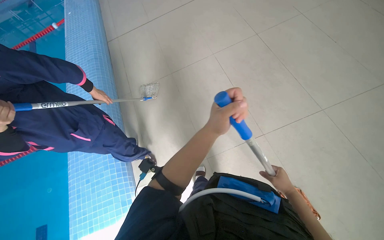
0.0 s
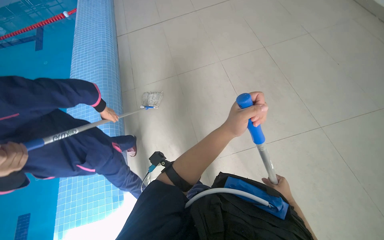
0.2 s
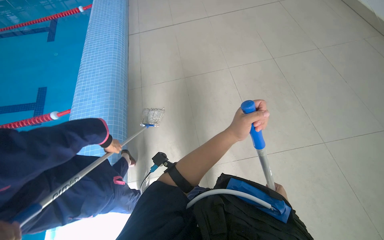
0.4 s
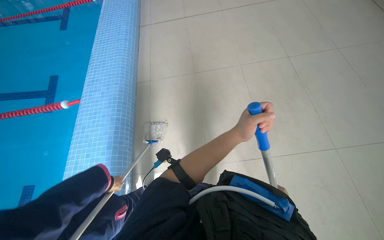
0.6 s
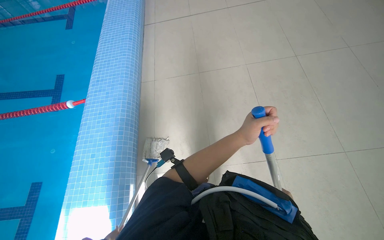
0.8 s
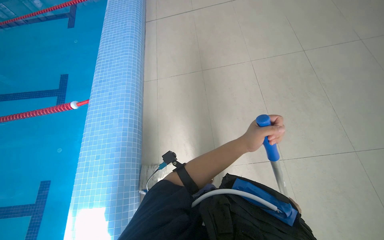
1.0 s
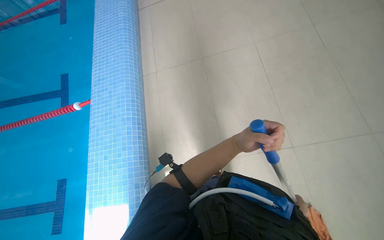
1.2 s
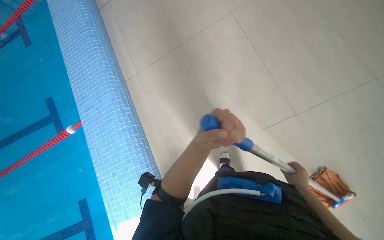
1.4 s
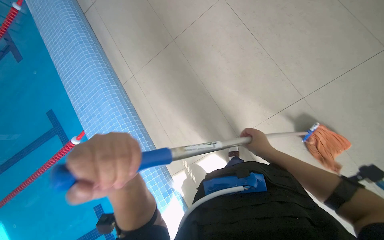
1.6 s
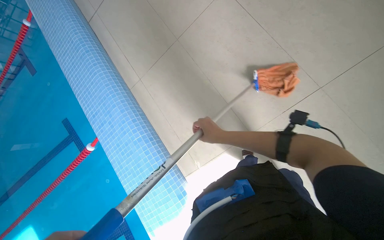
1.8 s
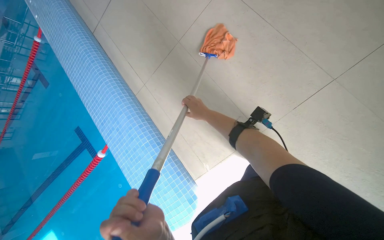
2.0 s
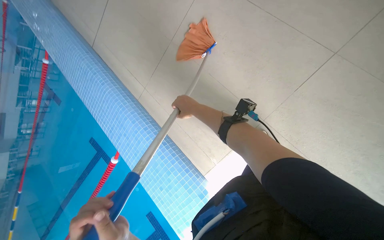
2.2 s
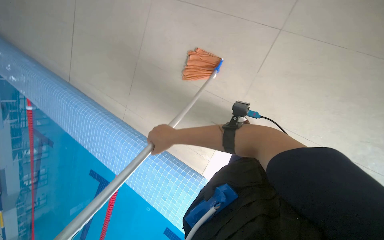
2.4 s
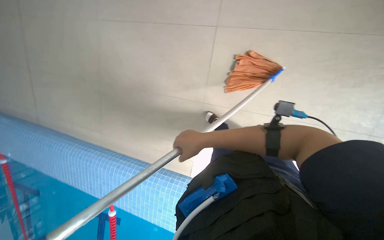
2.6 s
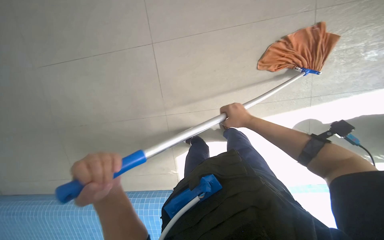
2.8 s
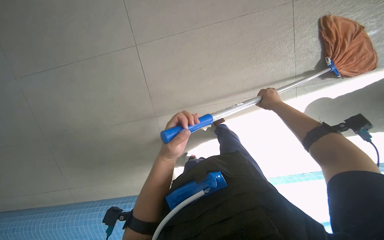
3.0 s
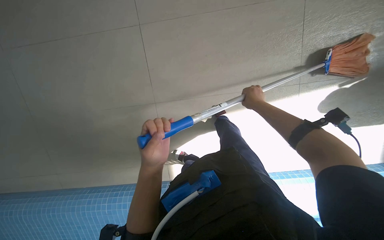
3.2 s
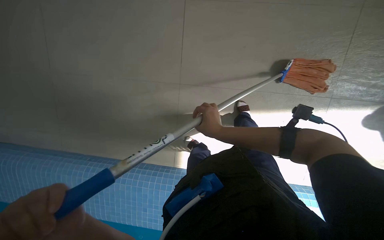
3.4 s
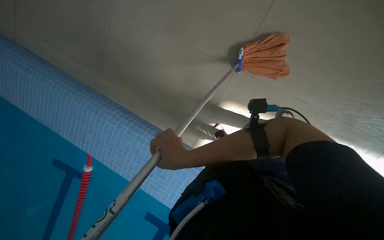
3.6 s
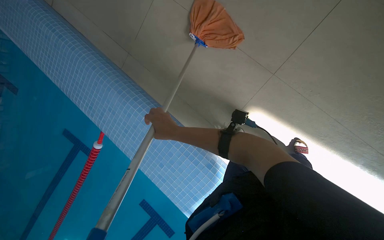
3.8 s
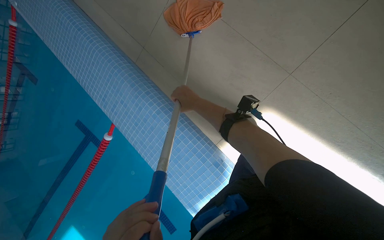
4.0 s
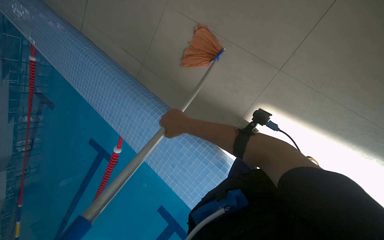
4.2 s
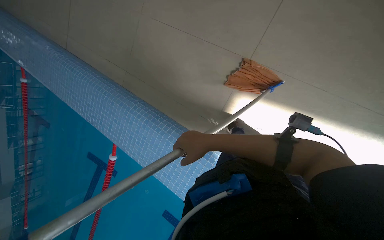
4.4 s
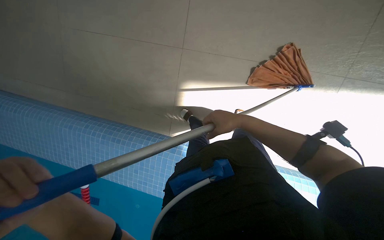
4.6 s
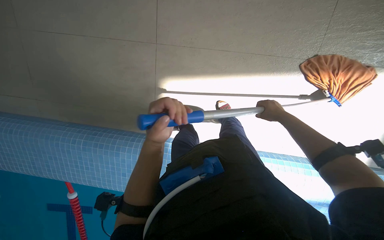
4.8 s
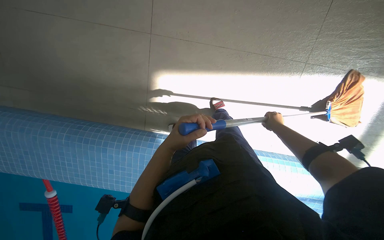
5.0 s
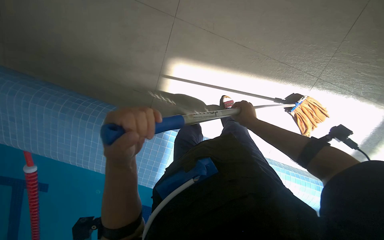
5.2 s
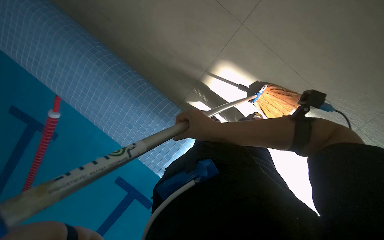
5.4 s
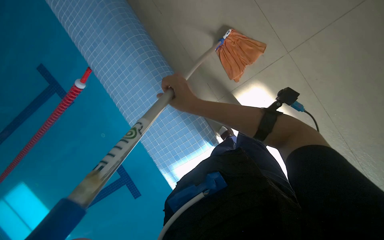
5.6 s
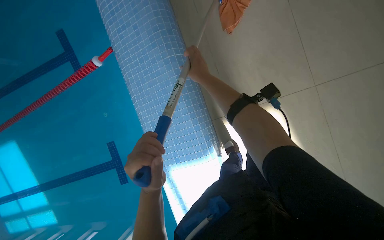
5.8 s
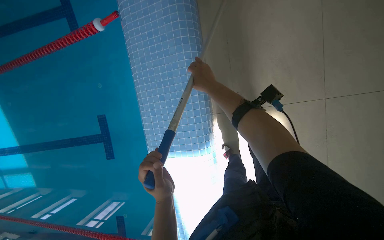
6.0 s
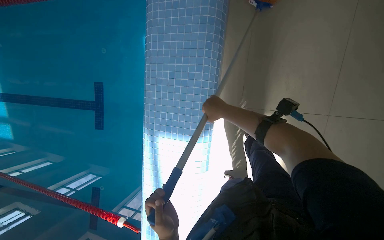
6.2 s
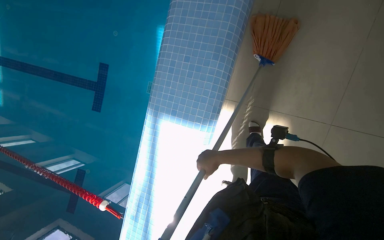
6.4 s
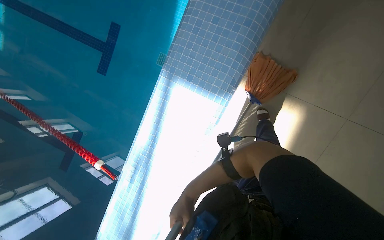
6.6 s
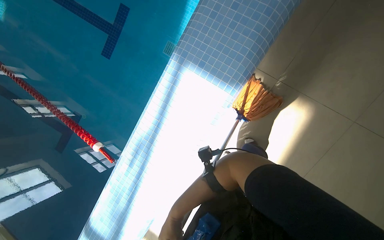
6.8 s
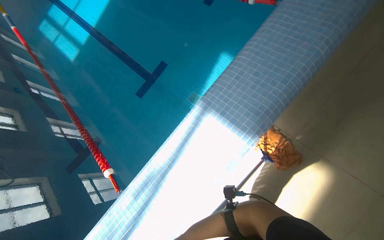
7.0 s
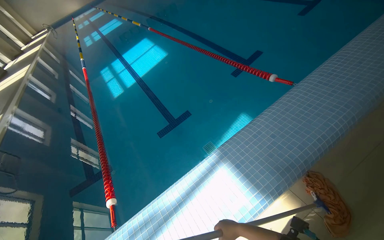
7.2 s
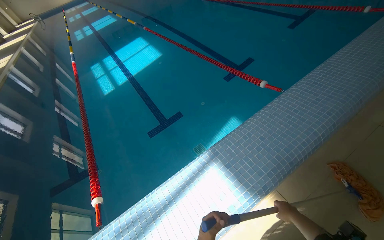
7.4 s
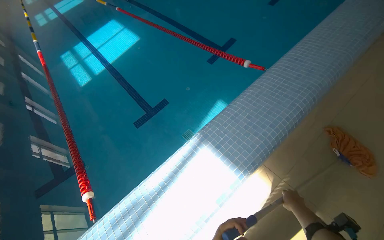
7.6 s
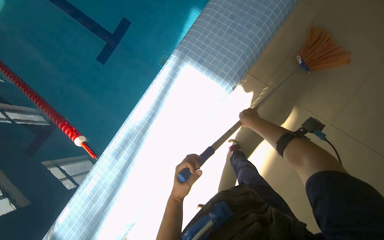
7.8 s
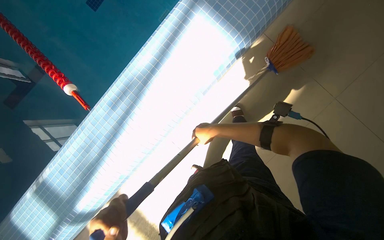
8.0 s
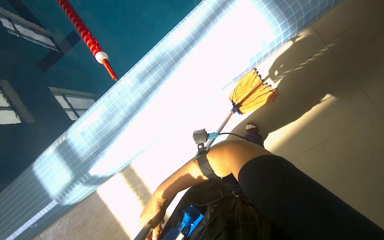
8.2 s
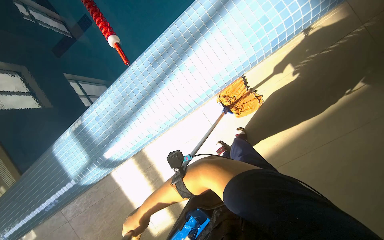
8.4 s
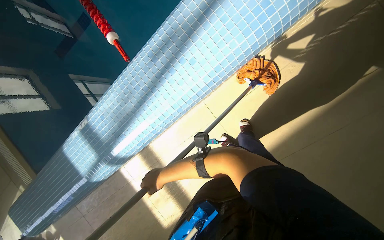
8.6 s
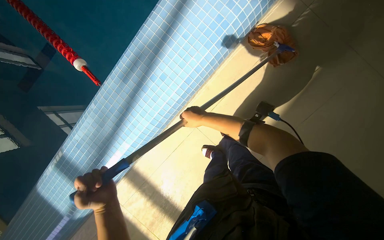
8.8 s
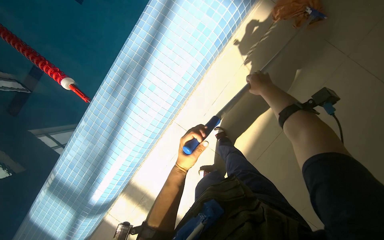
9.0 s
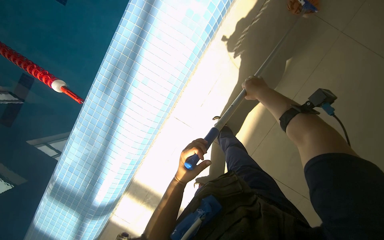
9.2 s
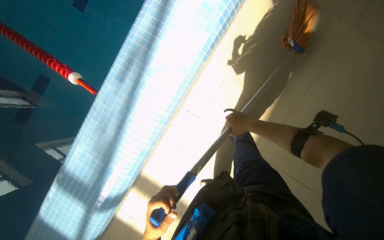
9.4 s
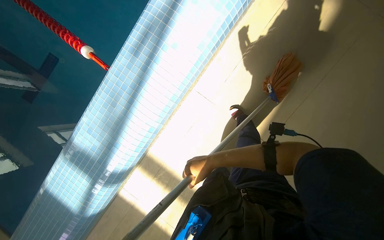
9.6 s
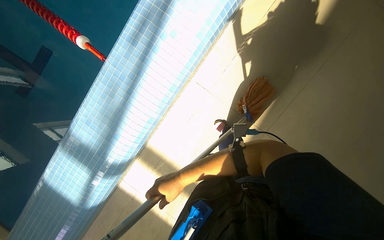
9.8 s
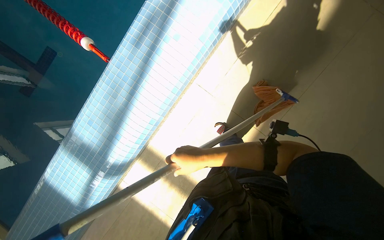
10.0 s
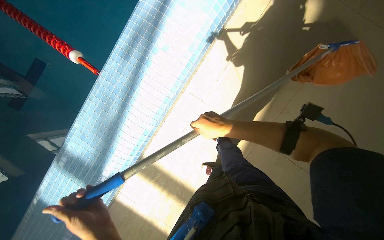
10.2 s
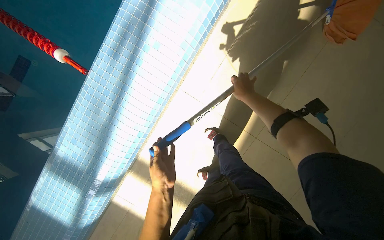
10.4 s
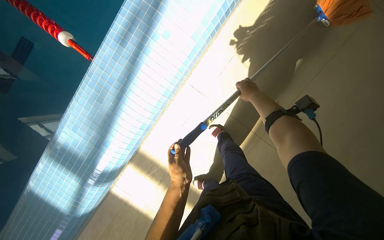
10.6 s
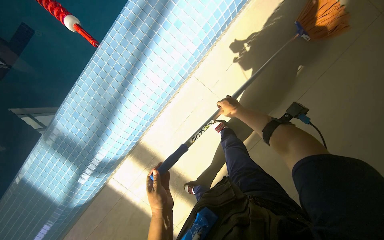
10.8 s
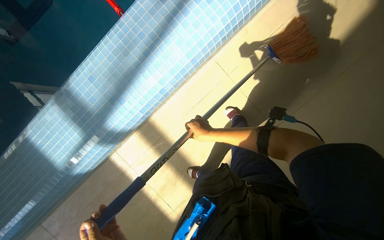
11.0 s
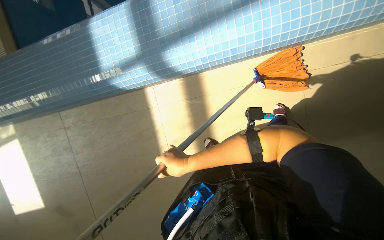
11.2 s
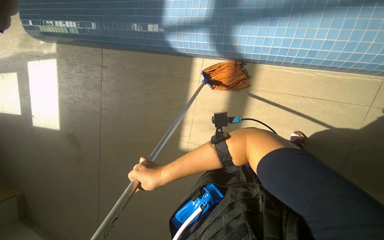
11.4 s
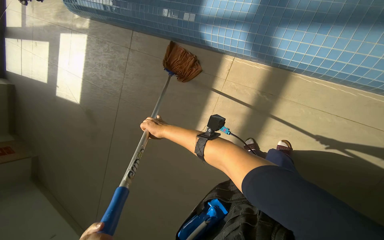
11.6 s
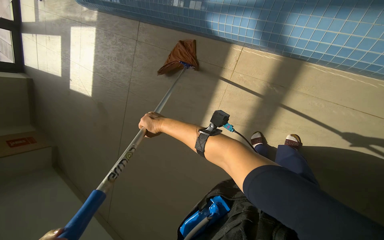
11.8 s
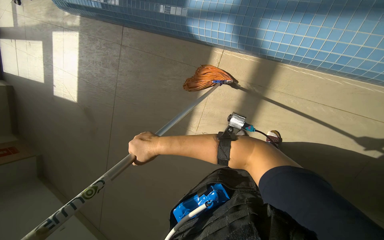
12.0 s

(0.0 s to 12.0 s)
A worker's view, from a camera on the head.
Job: mopping floor.
The whole recording: Mopping pool deck. The worker dips and wrings a mop, then mops the tiled floor around the swimming pool, and wrings the mop again.
0.0 s - 1.6 s: The camera is carried approximately 50 cm. The view tips downward by about 15 degrees.
1.6 s - 3.0 s: Everything in view rotates some 40 degrees counterclockwise.
3.0 s - 4.4 s: The right hand travels to the left, nearer to the camera and down the picture by roughly 40 cm.
4.4 s - 6.0 s: The right hand moves up the picture, roughly 15 cm, and moves approximately 40 cm to the right and comes back.
6.0 s - 7.6 s: The camera is carried roughly 70 cm. The camera pitches upward, by approximately 30 degrees. The scene turns about 55 degrees clockwise in the picture.

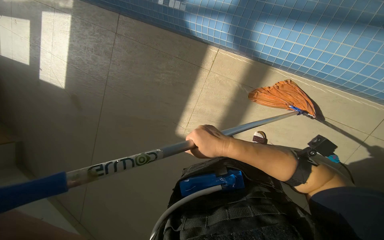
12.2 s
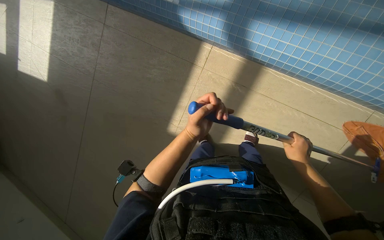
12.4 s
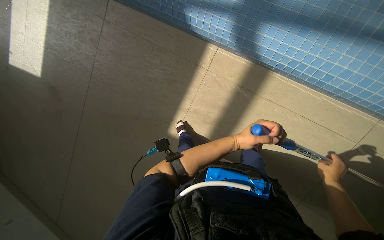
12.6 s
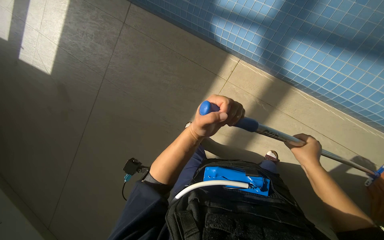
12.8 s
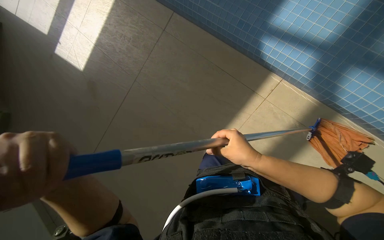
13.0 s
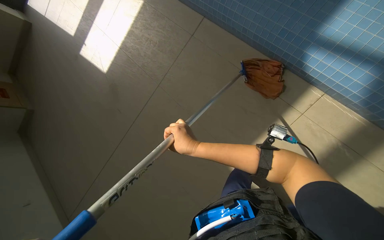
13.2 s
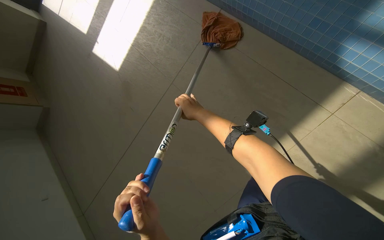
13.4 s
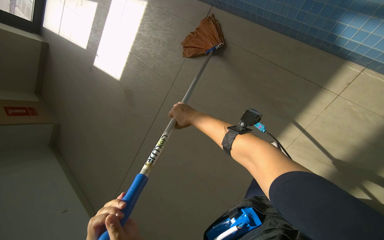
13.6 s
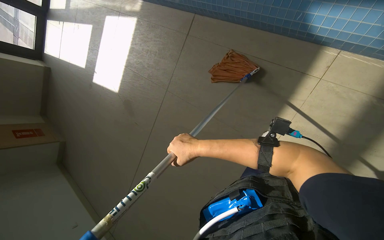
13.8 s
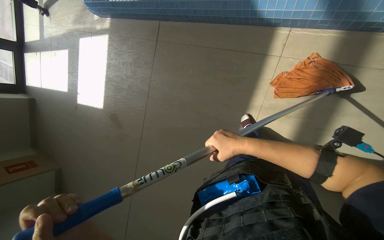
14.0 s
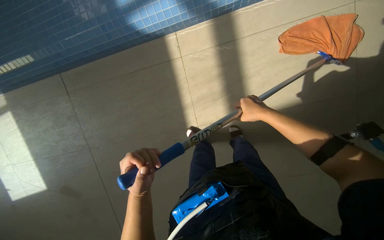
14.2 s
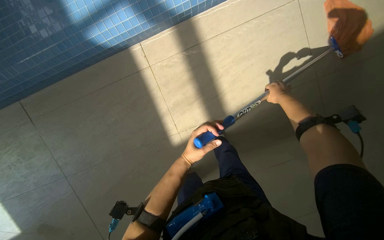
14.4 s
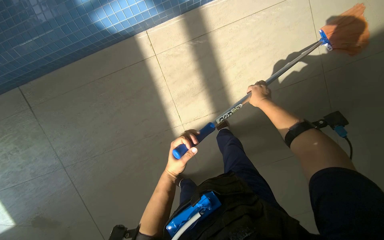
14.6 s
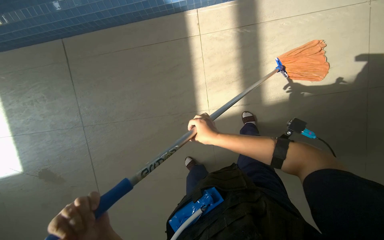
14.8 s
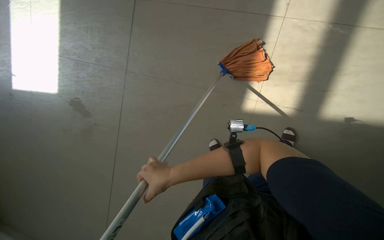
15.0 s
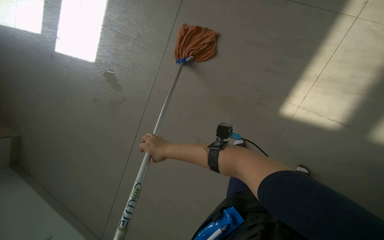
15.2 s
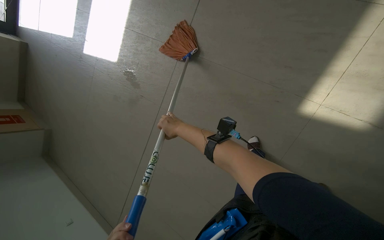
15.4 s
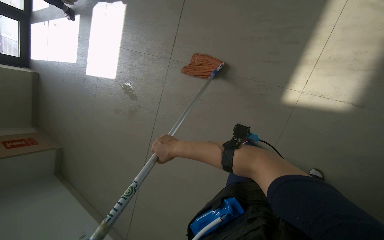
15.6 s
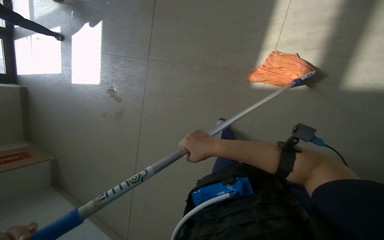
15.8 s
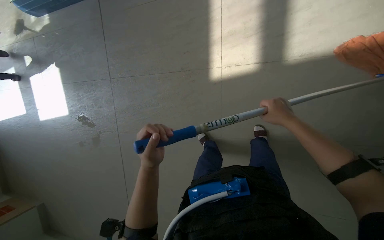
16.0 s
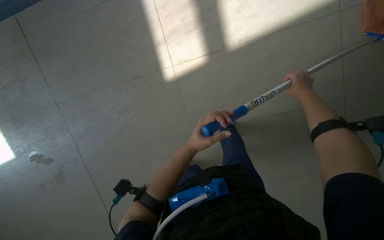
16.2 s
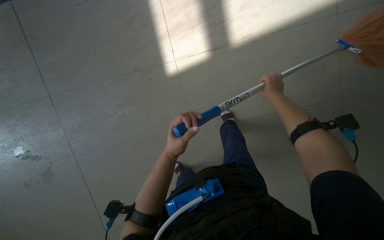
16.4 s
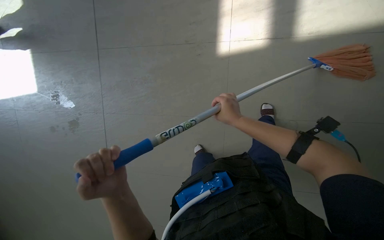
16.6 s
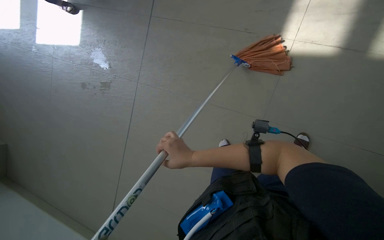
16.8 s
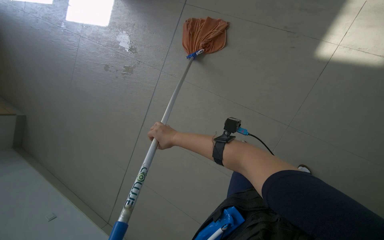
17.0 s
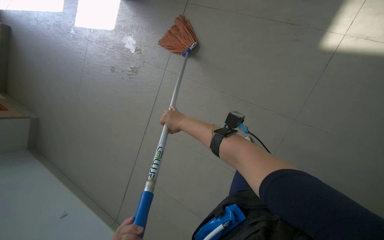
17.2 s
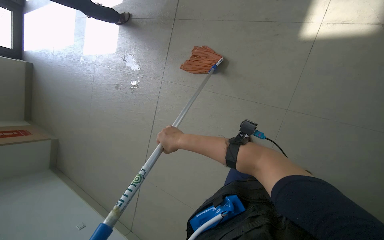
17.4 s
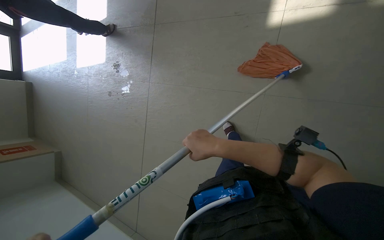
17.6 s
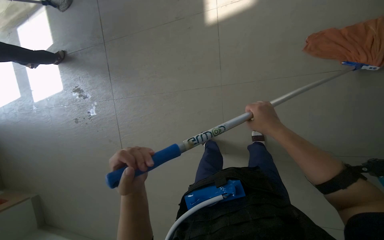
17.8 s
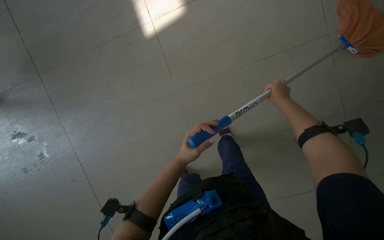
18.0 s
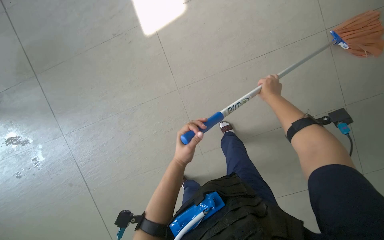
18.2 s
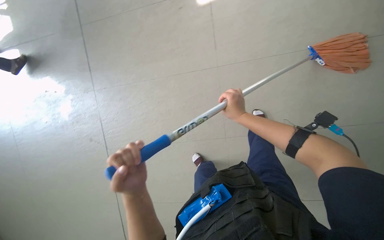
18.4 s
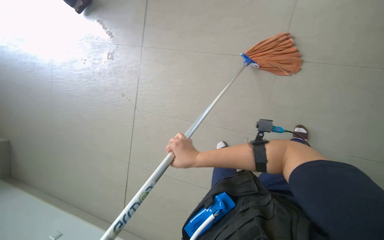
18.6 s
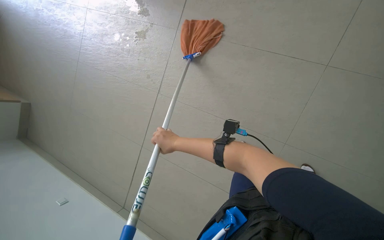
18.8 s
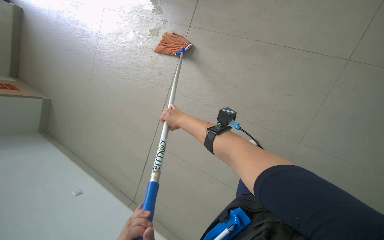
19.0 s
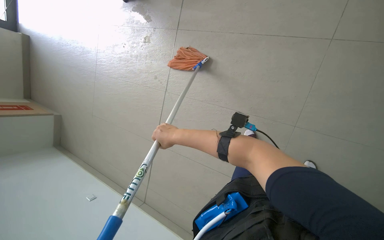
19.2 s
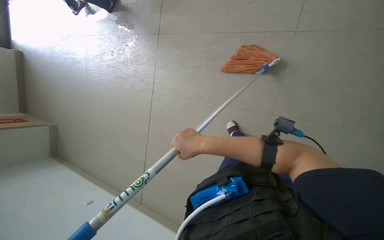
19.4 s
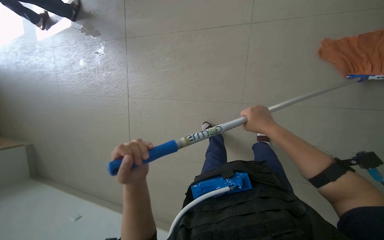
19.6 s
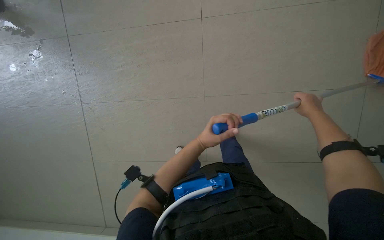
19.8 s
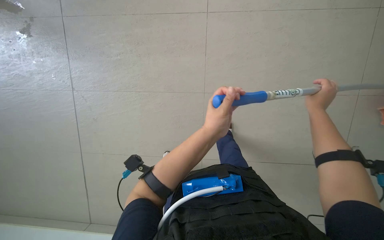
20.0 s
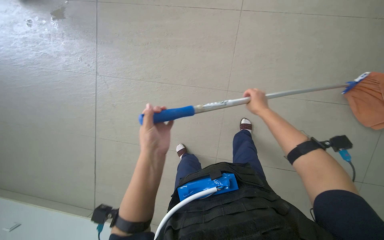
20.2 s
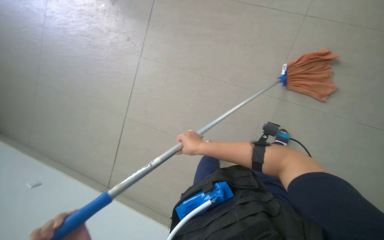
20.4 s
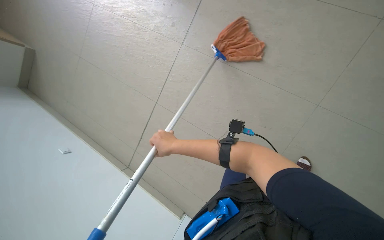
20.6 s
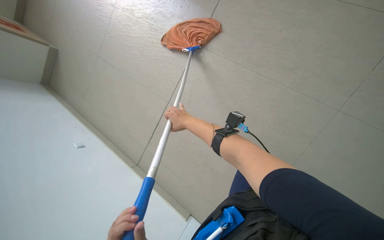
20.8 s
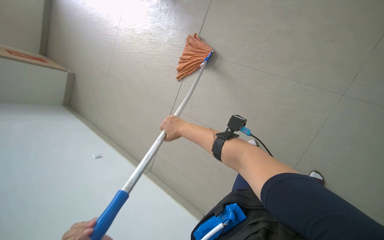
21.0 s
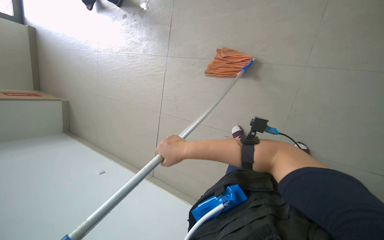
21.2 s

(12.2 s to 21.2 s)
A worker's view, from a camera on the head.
Job: mopping floor.
The whole recording: Mopping pool deck. The worker dips and wrings a mop, then mops the tiled floor around the swimming pool, and wrings the mop again.
12.2 s - 13.8 s: The camera travels to the left, roughly 60 cm.
13.8 s - 15.2 s: The wearer looks approximately 45 degrees further to the right.
15.2 s - 16.6 s: The wearer moves approximately 50 cm. Everything in view rotates some 45 degrees counterclockwise.
16.6 s - 18.2 s: The wearer looks some 20 degrees further upward. The scene turns approximately 35 degrees counterclockwise in the picture.
18.2 s - 19.8 s: The head travels some 40 cm.
